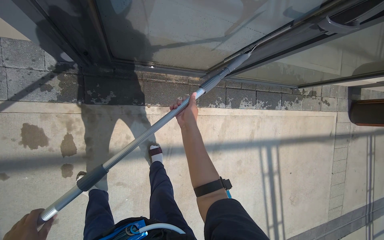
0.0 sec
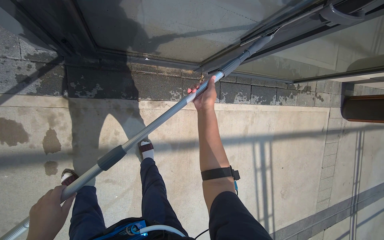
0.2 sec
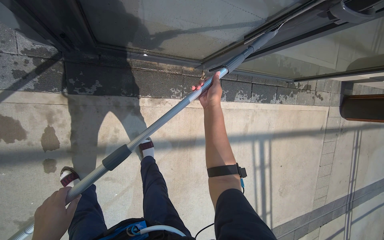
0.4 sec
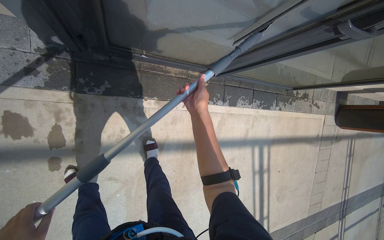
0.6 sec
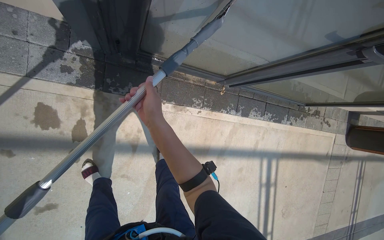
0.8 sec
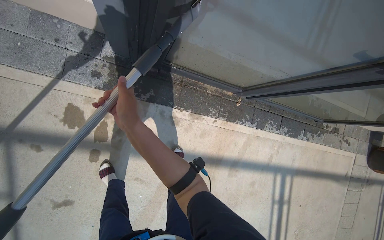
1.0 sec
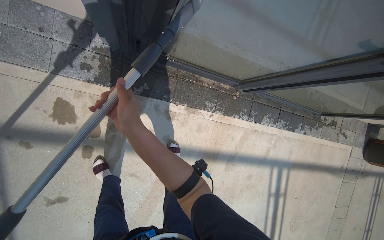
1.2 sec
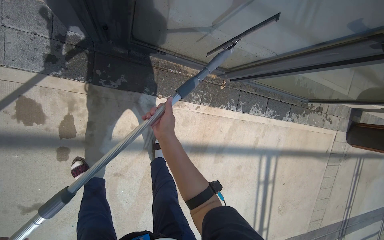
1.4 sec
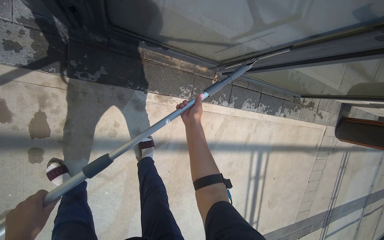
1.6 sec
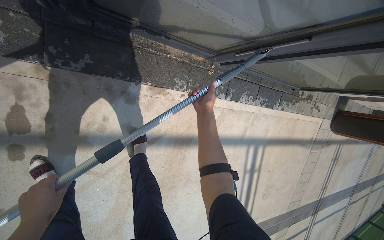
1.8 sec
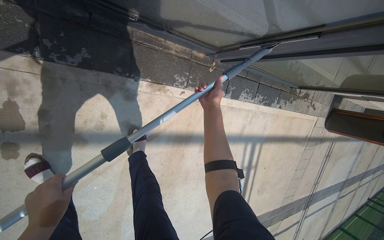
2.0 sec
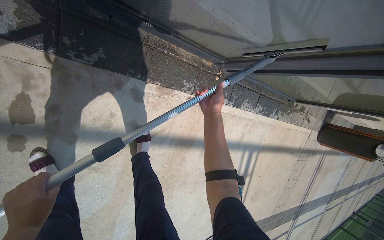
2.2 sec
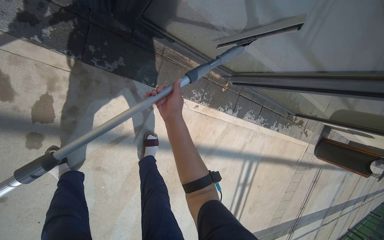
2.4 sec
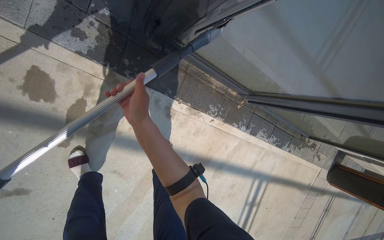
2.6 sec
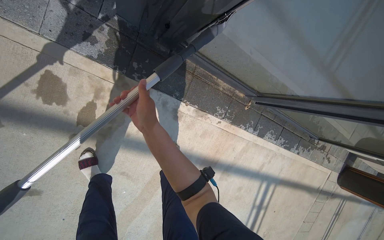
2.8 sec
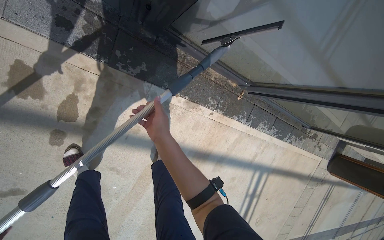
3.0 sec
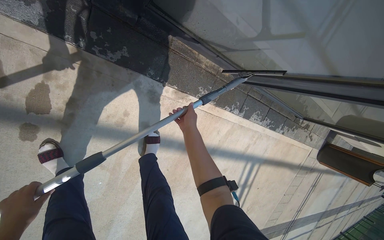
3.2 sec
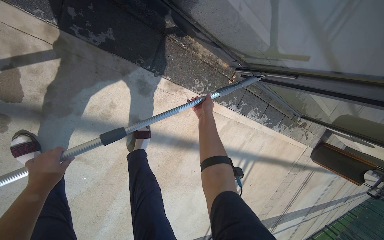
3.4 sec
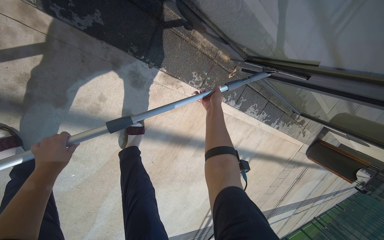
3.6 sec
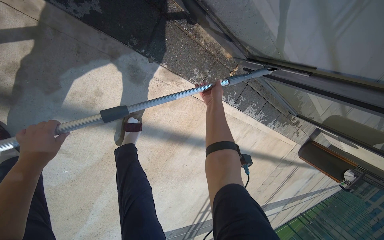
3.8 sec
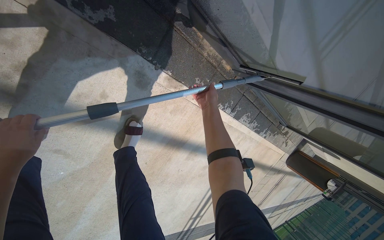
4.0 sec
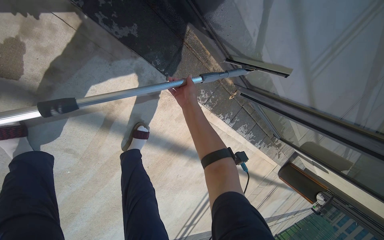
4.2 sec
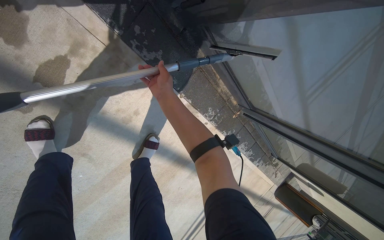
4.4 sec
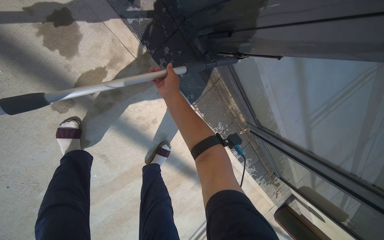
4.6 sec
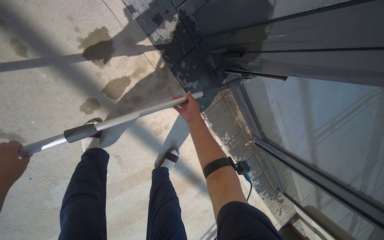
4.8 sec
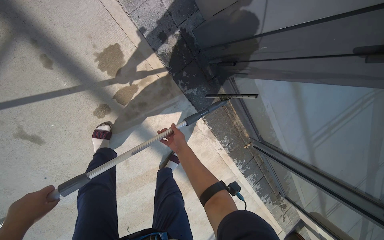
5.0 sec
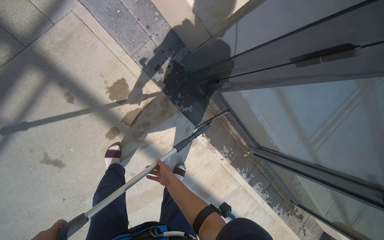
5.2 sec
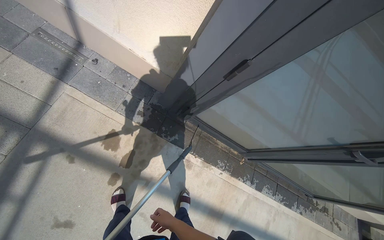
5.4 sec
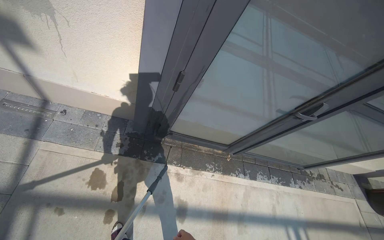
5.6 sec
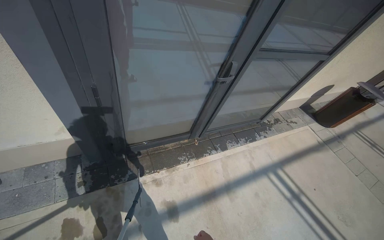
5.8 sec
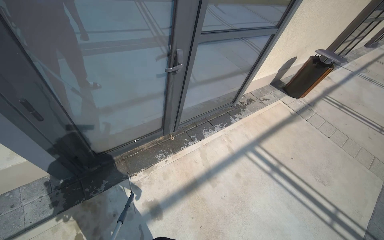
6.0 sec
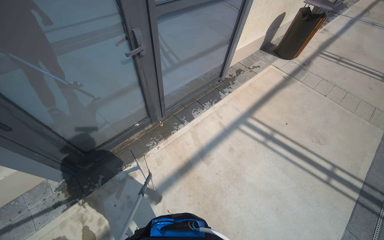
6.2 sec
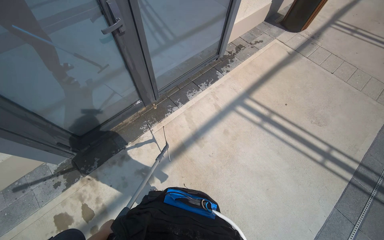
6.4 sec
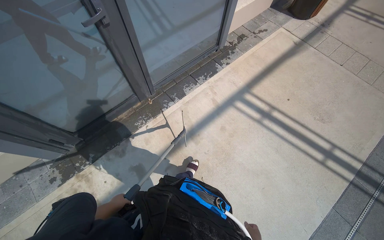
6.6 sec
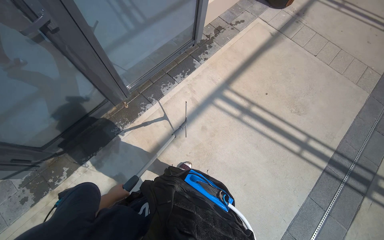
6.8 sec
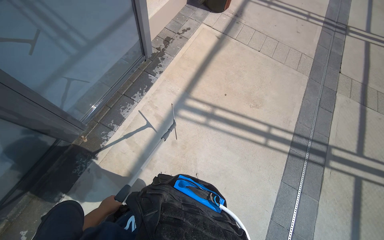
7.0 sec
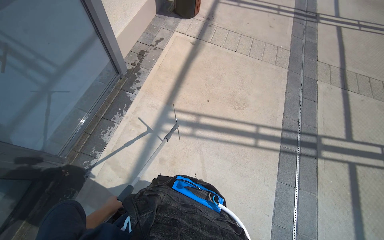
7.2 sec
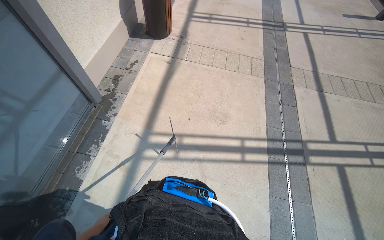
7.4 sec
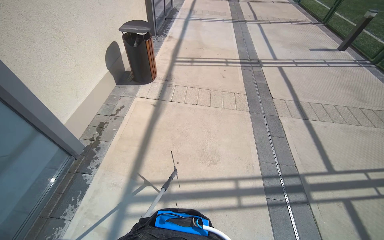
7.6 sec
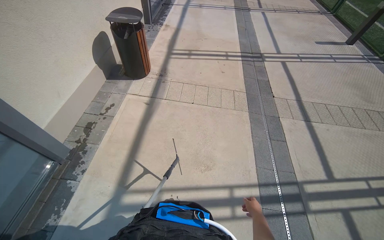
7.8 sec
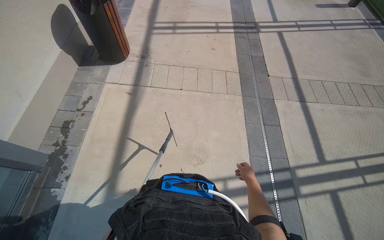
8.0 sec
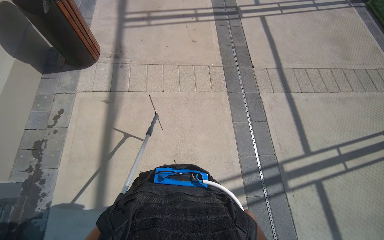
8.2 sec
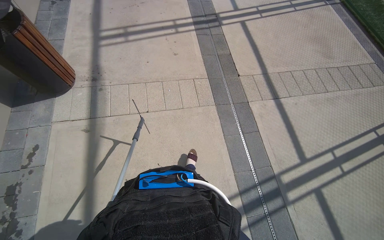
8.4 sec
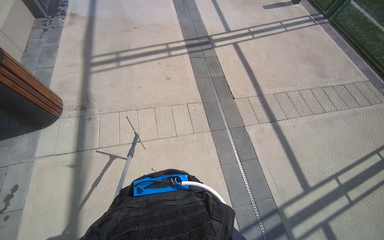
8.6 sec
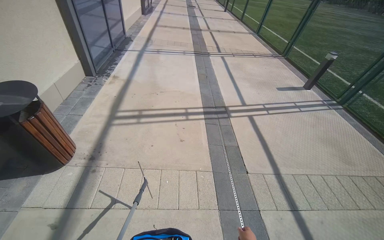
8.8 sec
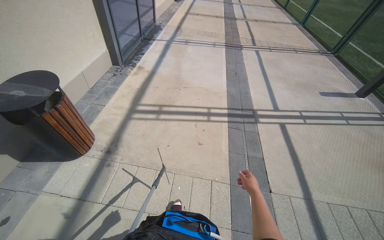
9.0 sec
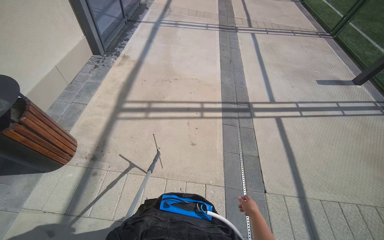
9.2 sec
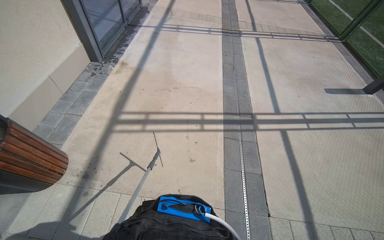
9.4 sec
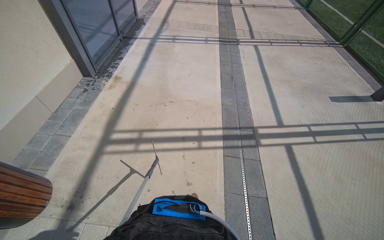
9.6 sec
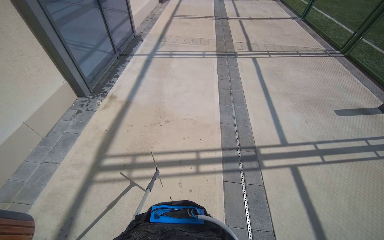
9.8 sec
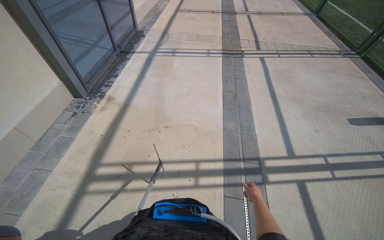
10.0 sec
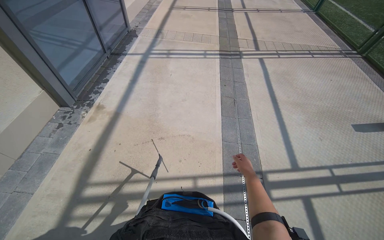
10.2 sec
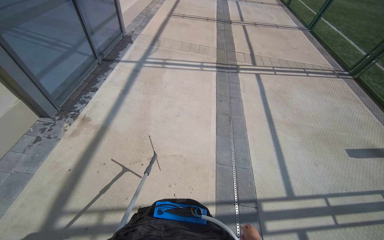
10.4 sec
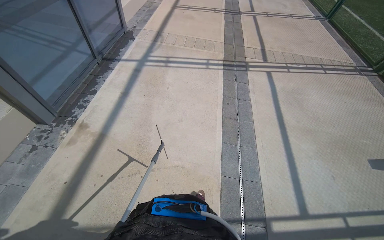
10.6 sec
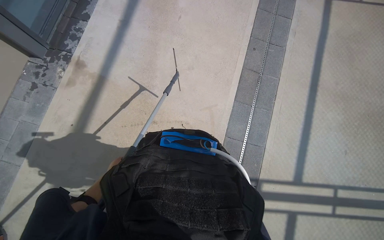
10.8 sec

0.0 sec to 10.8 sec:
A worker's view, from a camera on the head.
Job: wiping surfaces.
The whole recording: Cleaning glass window with squeegee. The worker cleans the glass window using a squeegee, then a long pole with a squeegee attachment.
0.0 sec to 1.6 sec: The right hand swings left and right, some 25 cm each way, with 2 reversals.
1.6 sec to 3.0 sec: The right hand shifts roughly 35 cm to the left and nearer to the camera.
3.0 sec to 4.6 sec: The right hand goes roughly 15 cm up the picture, and travels to the right and back again, roughly 30 cm each way.
4.6 sec to 6.2 sec: The wearer moves some 1 m. The head turns to the right by approximately 90 degrees. The camera pitches upward, by approximately 30 degrees.
6.2 sec to 7.8 sec: The camera is carried roughly 1.5 m. The head rotates about 40 degrees to the right.
7.8 sec to 9.2 sec: The head travels some 1.5 m.
9.2 sec to 10.8 sec: The camera is carried roughly 1.5 m. The view tips downward by about 20 degrees.

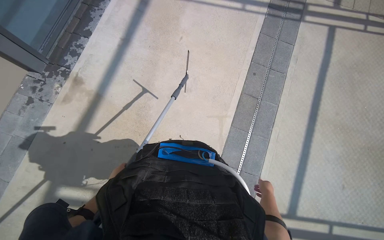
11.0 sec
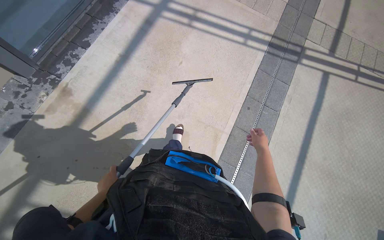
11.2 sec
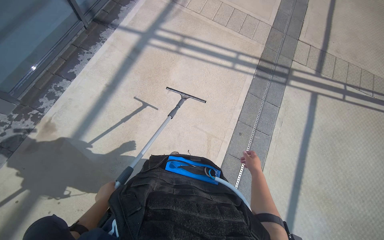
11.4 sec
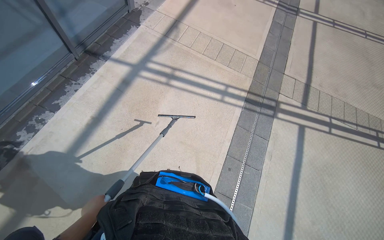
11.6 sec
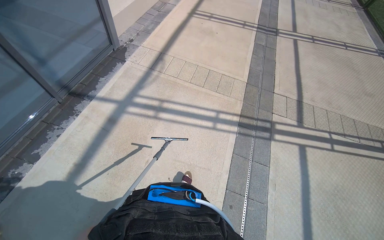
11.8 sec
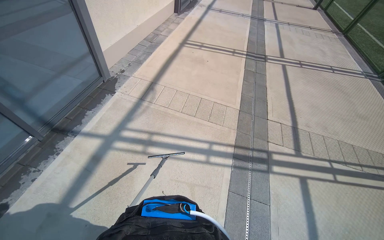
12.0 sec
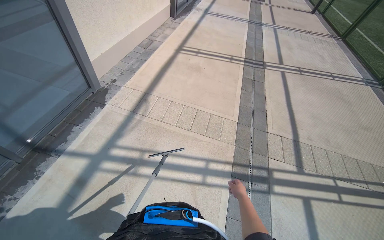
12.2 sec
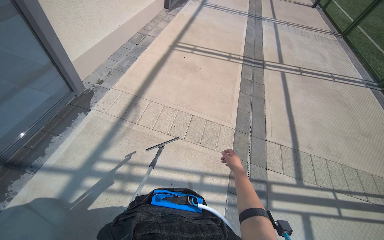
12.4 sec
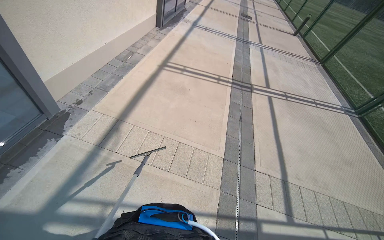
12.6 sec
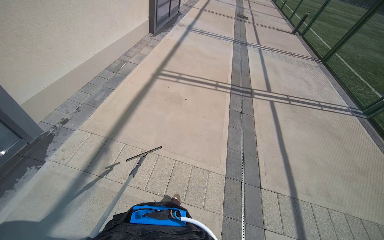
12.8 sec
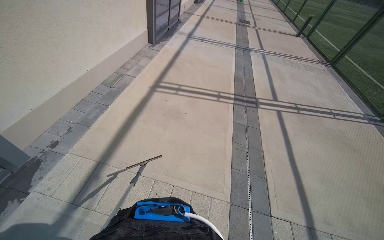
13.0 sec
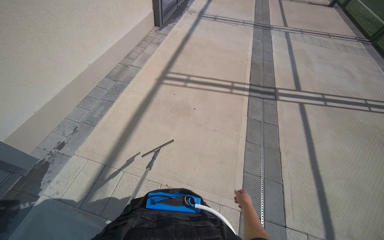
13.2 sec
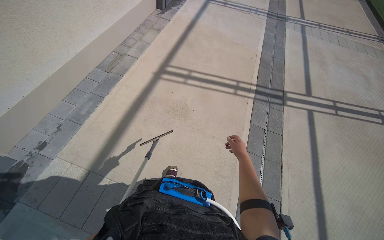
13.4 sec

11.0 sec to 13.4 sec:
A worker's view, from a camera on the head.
Job: wiping surfaces.
The whole recording: Cleaning glass window with squeegee. The worker cleans the glass window using a squeegee, then a long pole with a squeegee attachment.
11.0 sec to 12.2 sec: The camera travels roughly 1.5 m. The wearer looks about 25 degrees further upward.
12.2 sec to 13.4 sec: The head travels some 1.5 m.

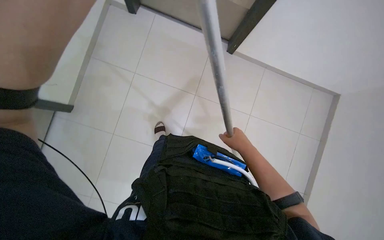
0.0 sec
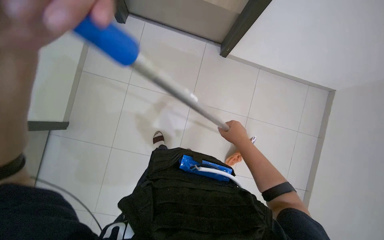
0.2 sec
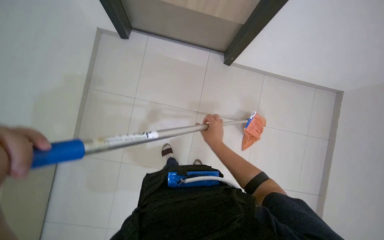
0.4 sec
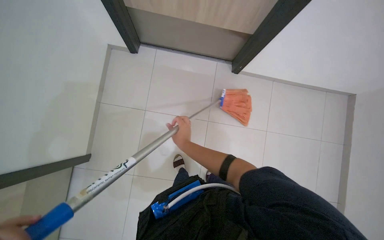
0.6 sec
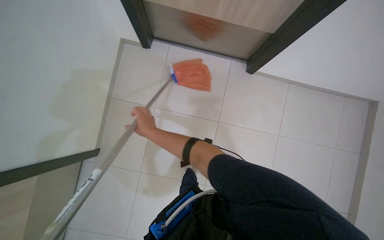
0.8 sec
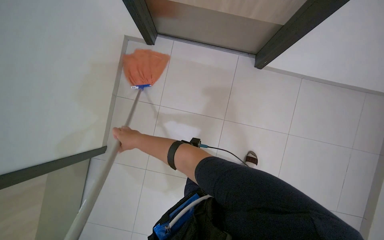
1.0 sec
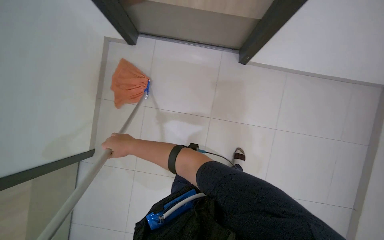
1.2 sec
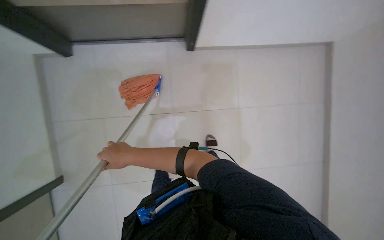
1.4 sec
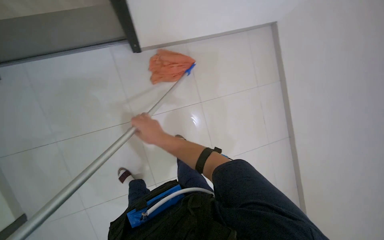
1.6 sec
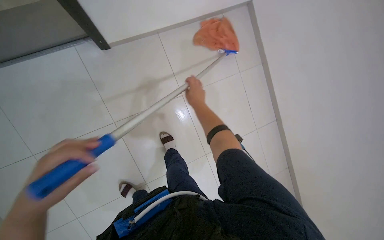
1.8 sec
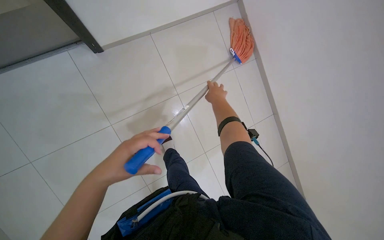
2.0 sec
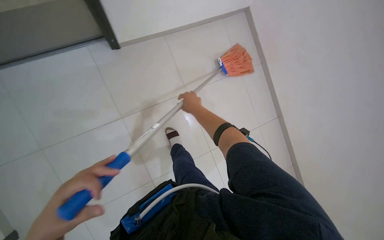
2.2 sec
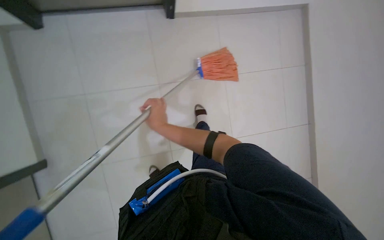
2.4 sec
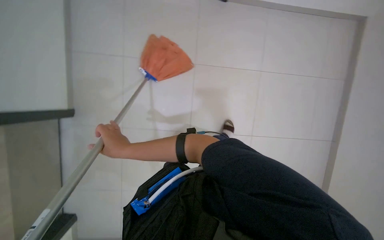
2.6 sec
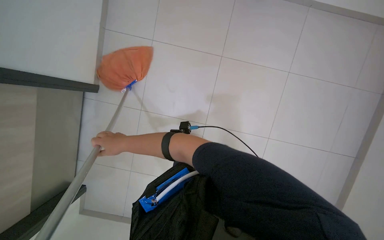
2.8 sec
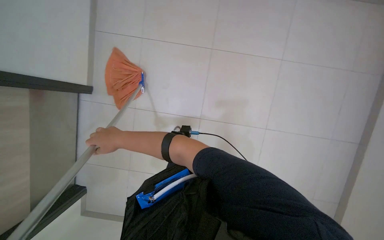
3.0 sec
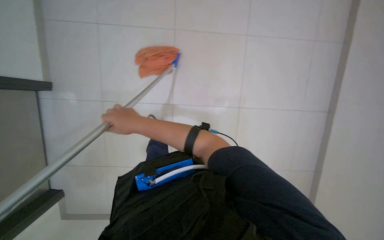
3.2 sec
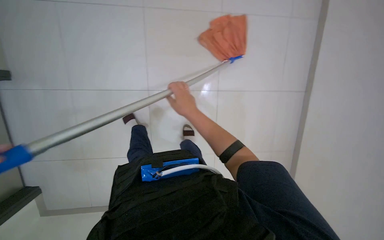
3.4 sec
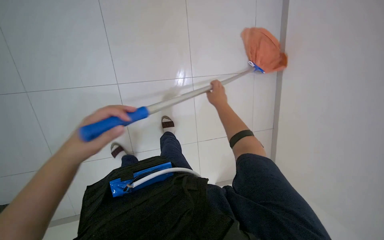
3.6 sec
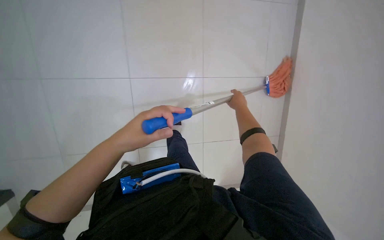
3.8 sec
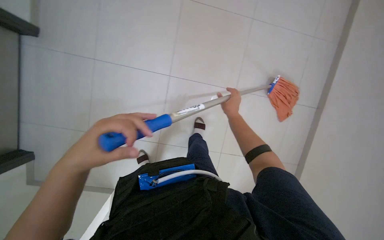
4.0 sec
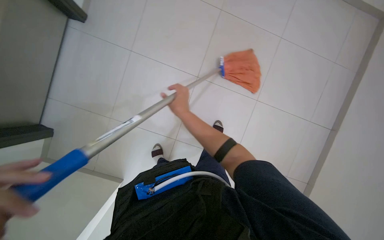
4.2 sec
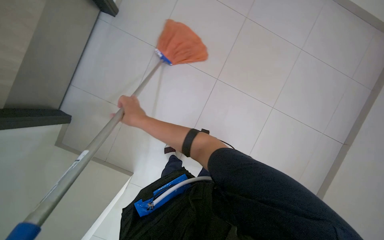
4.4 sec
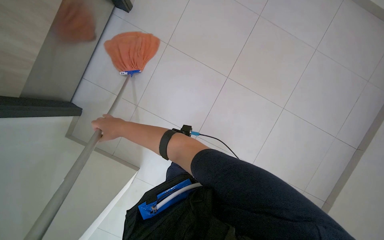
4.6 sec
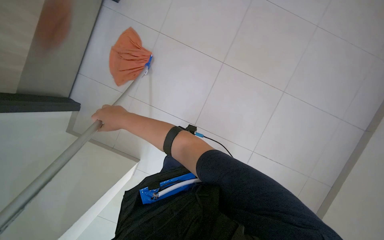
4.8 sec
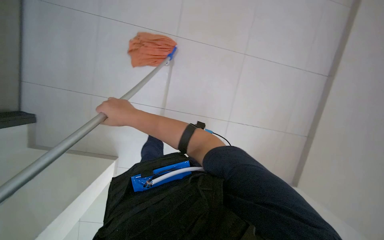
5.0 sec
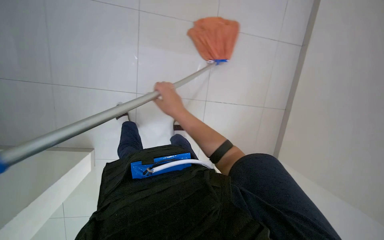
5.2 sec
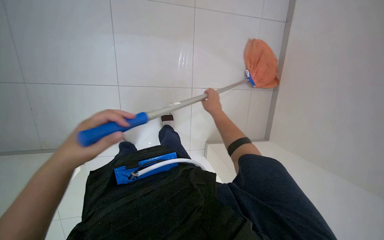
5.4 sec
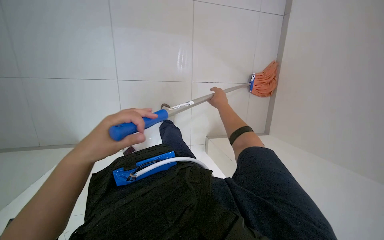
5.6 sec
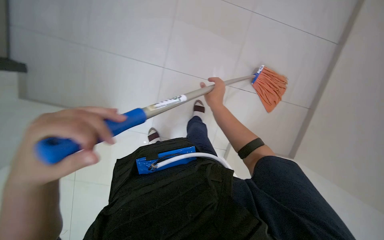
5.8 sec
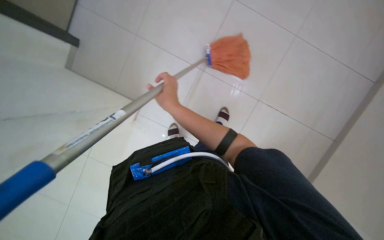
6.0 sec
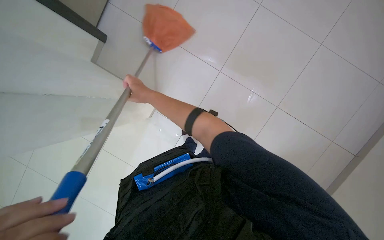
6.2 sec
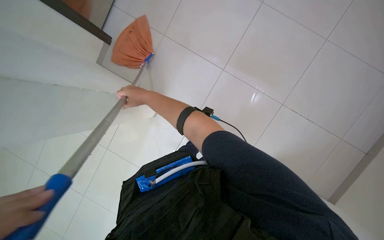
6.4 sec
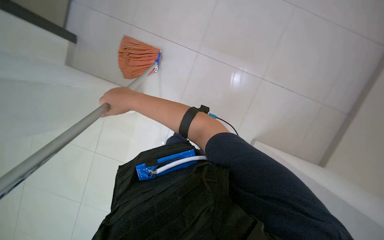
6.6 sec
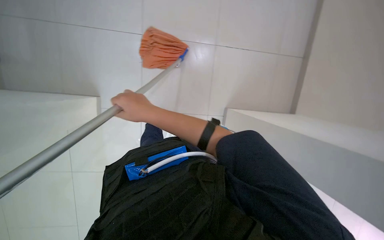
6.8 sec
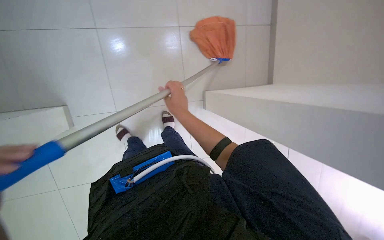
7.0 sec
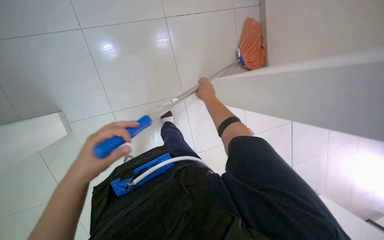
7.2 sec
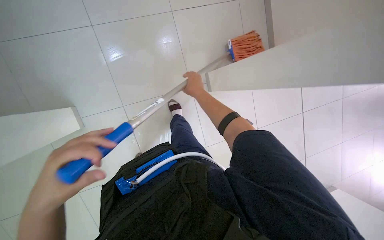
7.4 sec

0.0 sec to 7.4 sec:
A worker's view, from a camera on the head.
Job: mopping floor.
The whole recording: Mopping floor with orange mop. The worker mops the tiled floor with an orange string mop.
4.4 sec to 6.0 sec: The right hand swings left and right, approximately 35 cm each way, with 2 reversals.
6.0 sec to 7.4 sec: The head turns to the right by some 15 degrees. The right hand shifts about 15 cm to the right.
